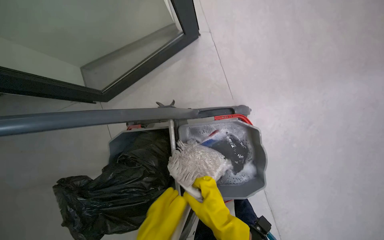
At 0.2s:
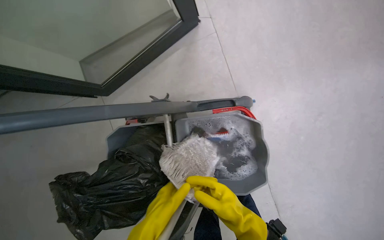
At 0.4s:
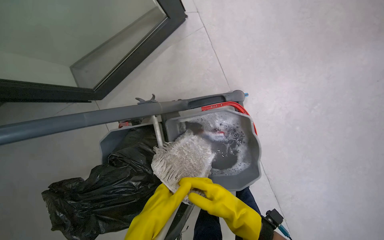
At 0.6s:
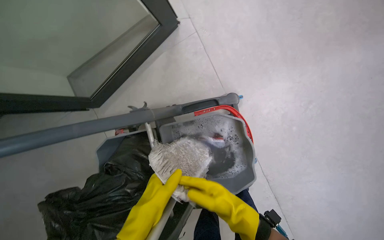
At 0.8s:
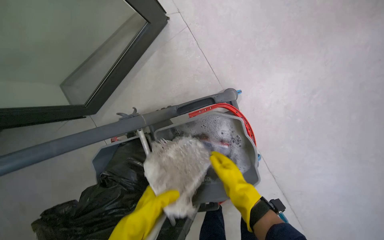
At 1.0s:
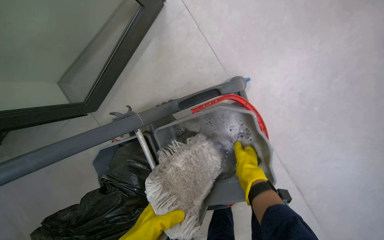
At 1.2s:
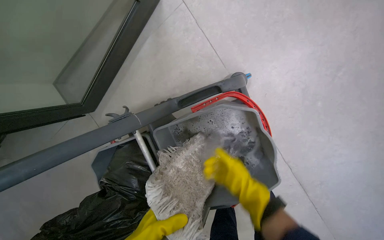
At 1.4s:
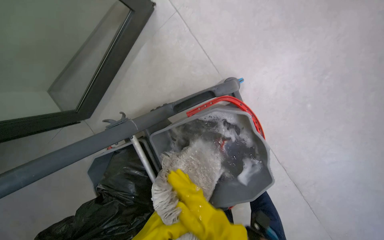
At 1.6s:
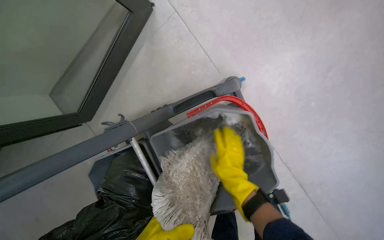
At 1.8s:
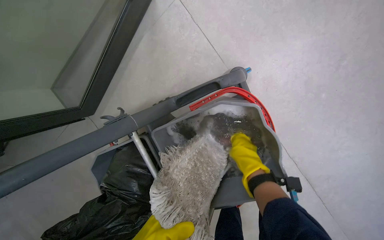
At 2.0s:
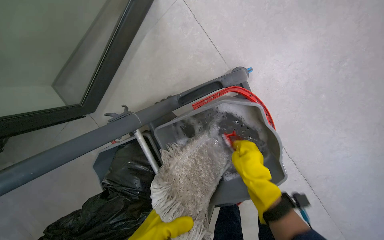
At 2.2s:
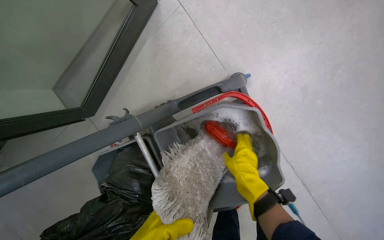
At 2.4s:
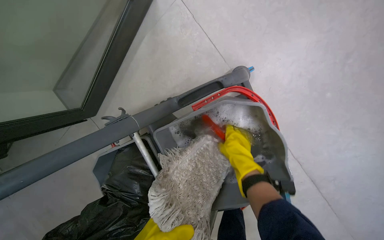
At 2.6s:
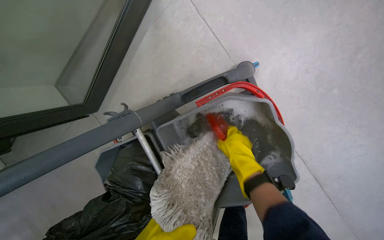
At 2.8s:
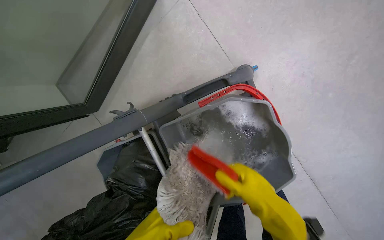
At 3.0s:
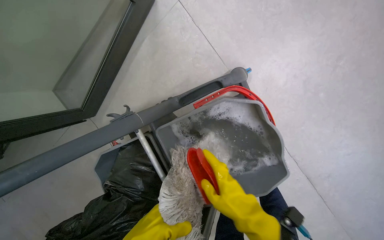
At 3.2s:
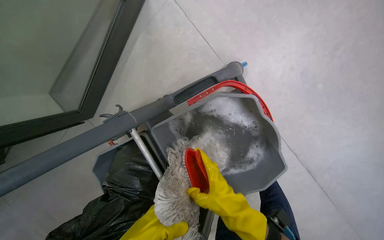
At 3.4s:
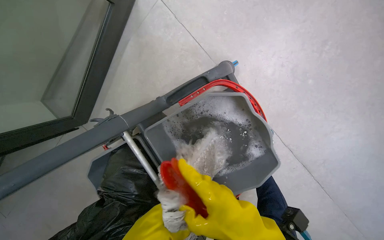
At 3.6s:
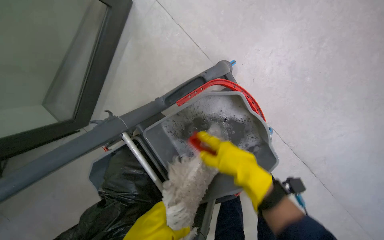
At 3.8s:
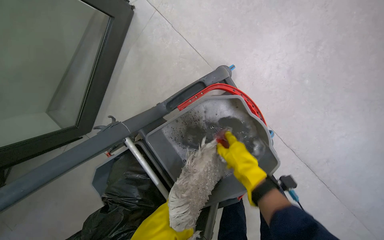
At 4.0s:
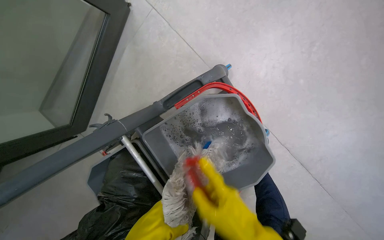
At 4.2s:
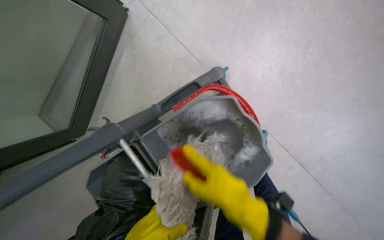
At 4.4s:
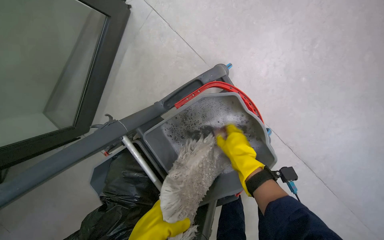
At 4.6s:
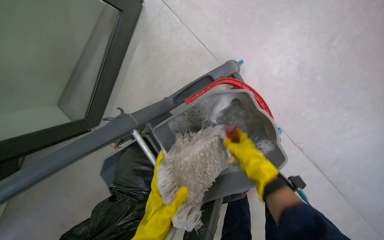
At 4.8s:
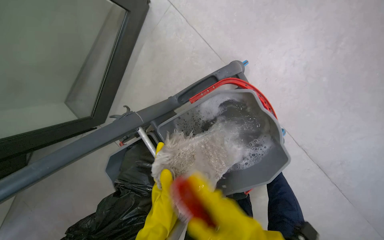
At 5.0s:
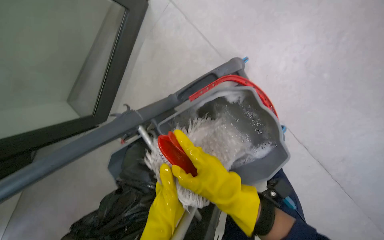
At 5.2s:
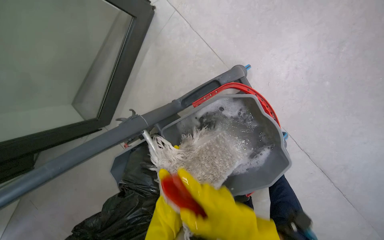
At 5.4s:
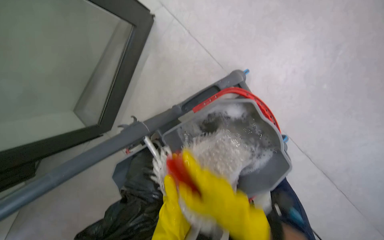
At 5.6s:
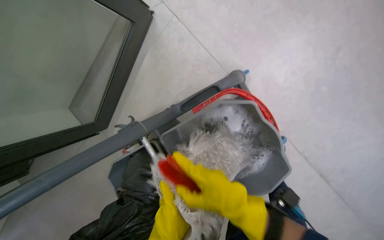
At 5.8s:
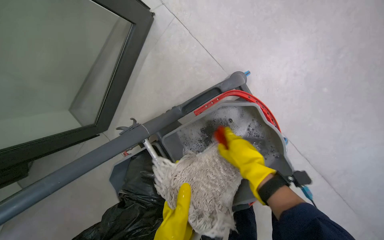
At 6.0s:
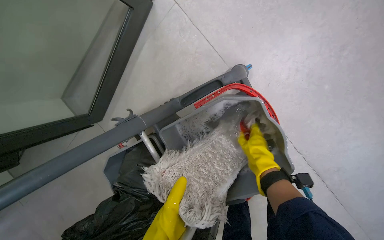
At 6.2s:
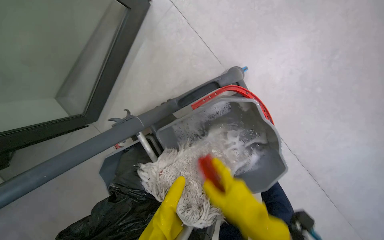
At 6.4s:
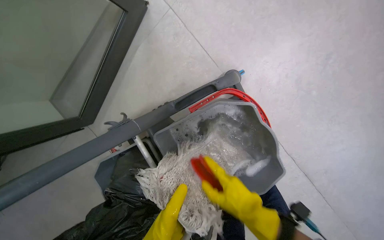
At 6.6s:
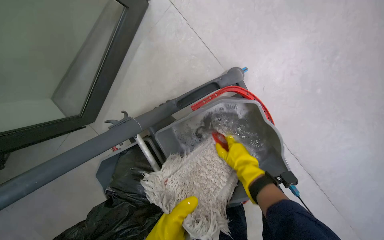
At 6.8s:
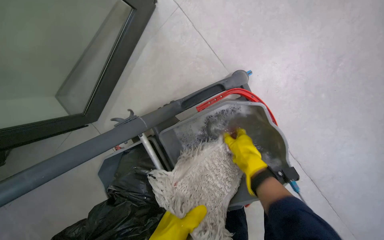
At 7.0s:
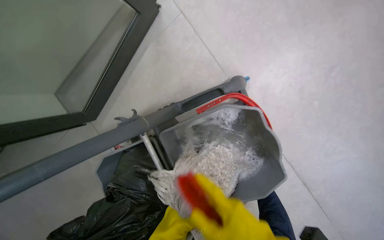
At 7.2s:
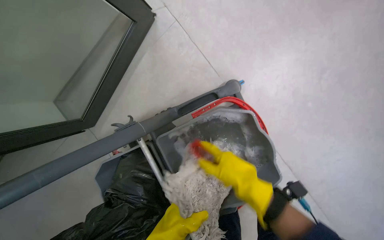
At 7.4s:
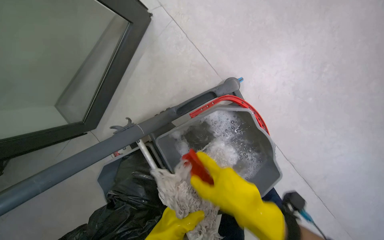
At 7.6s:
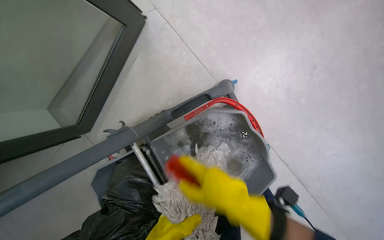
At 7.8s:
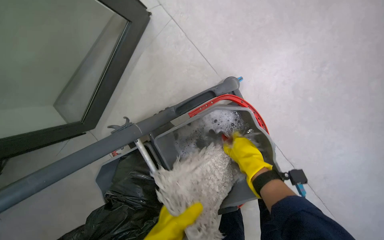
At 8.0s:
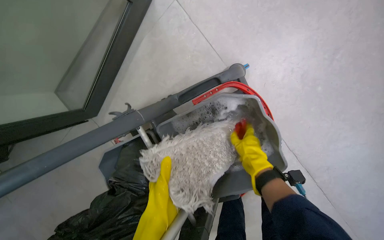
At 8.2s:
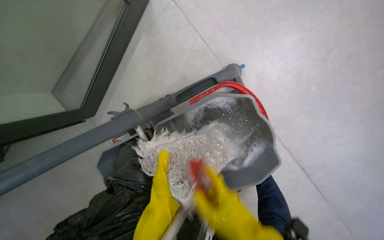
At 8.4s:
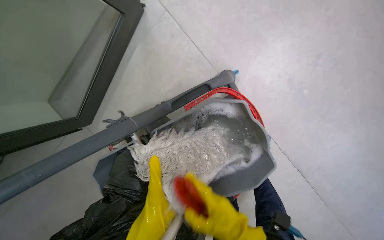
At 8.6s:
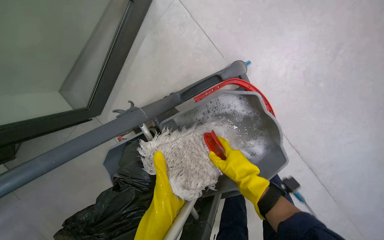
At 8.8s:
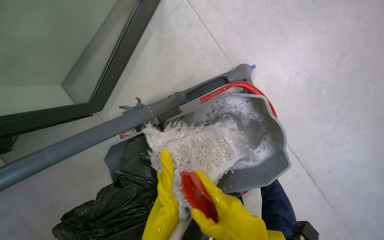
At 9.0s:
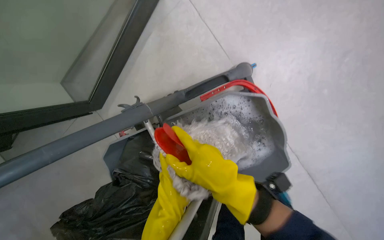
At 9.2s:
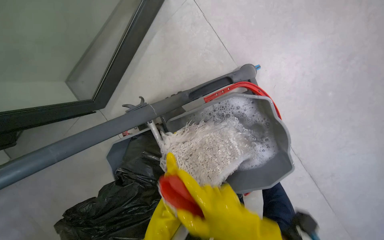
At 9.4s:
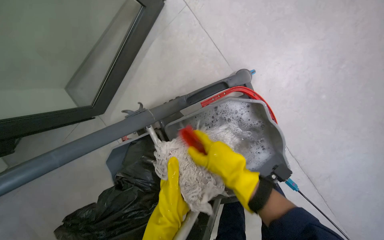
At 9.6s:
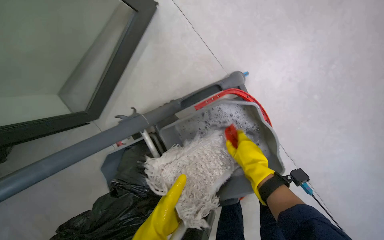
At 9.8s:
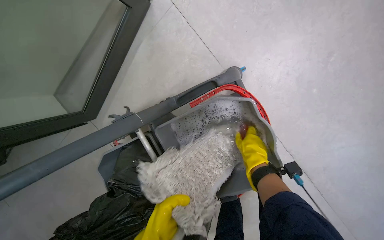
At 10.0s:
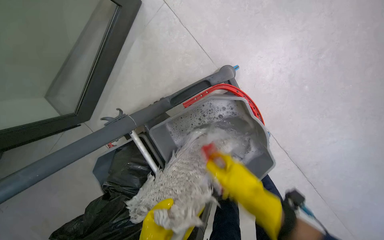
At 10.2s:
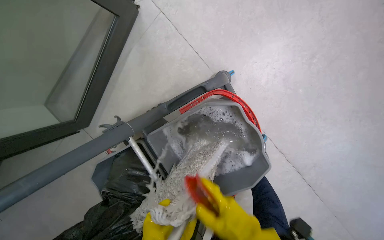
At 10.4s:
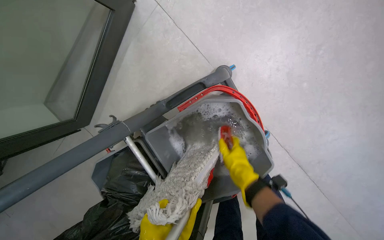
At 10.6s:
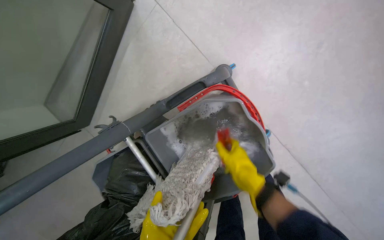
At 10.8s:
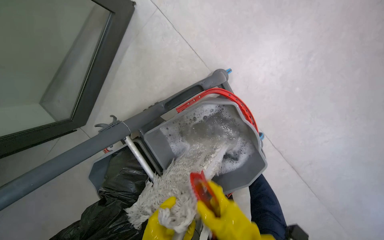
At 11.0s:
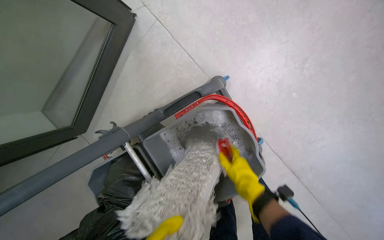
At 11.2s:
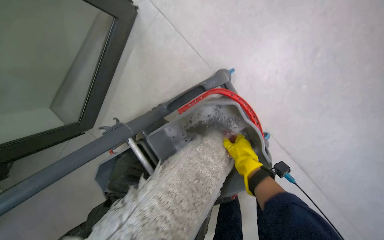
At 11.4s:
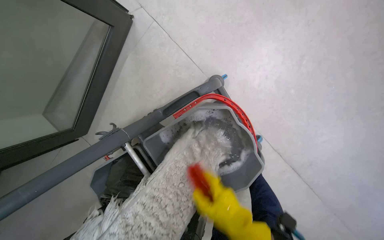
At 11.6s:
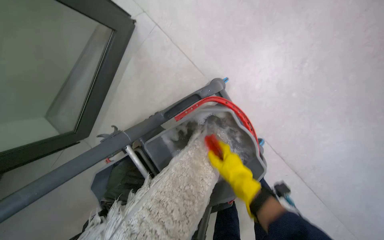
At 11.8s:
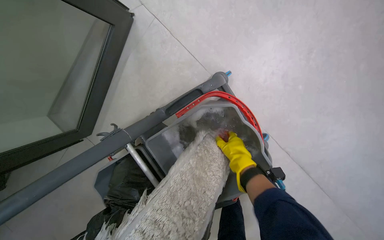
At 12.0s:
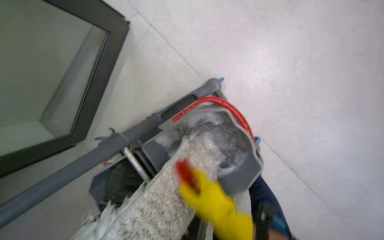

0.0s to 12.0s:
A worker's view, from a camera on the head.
Job: preparing cleaning supplies.
The whole recording: Cleaning mop head. The worker cleans and wrings the mop head in the cleaning bucket.
0.0s to 1.6s: The right hand swings nearer and farther, approximately 10 cm each way, with 2 reversals.
1.6s to 3.0s: The right hand is displaced nearer to the camera by some 15 cm.
3.0s to 4.4s: The right hand goes nearer and farther, approximately 15 cm each way, reversing 2 times.
6.0s to 7.6s: The right hand moves nearer and farther over about 20 cm, changing direction 4 times.
7.6s to 9.0s: The right hand goes down the picture and returns, some 15 cm each way.
9.0s to 10.4s: The right hand swings nearer and farther, approximately 20 cm each way, with 3 reversals.
10.4s to 12.0s: The right hand swings up and down the picture, about 15 cm each way, with 4 reversals.

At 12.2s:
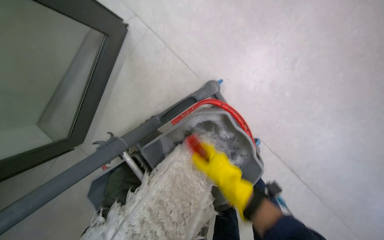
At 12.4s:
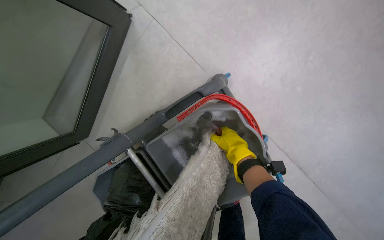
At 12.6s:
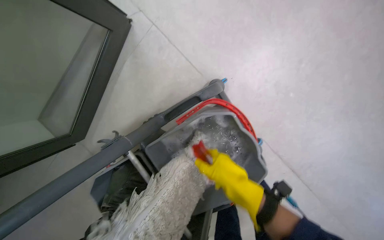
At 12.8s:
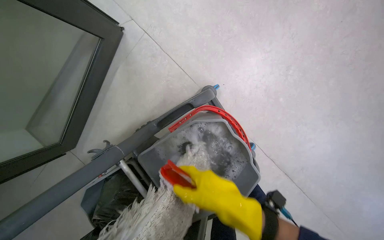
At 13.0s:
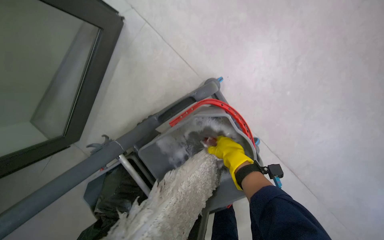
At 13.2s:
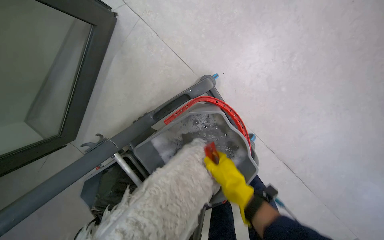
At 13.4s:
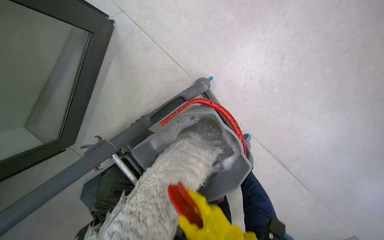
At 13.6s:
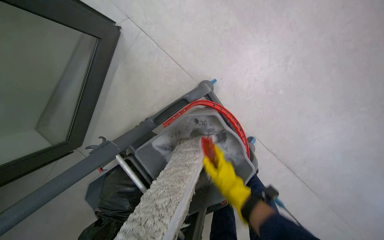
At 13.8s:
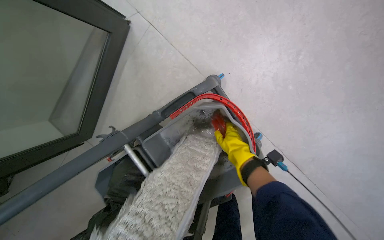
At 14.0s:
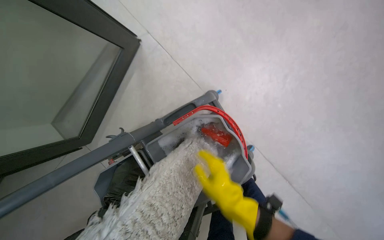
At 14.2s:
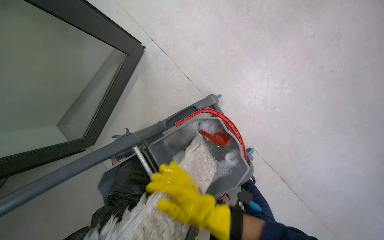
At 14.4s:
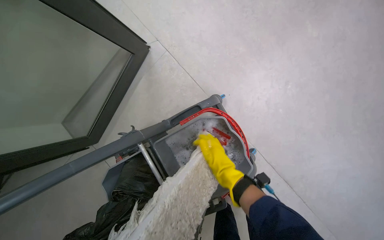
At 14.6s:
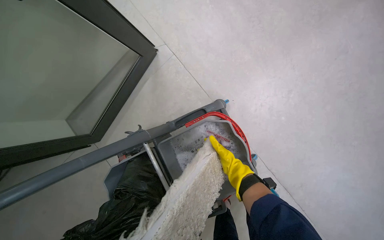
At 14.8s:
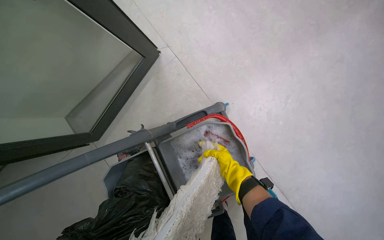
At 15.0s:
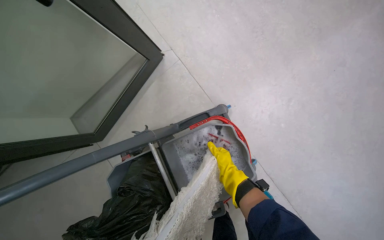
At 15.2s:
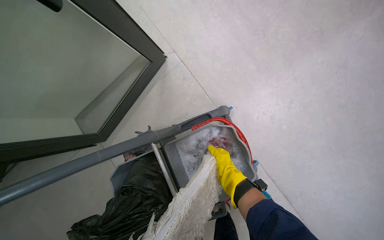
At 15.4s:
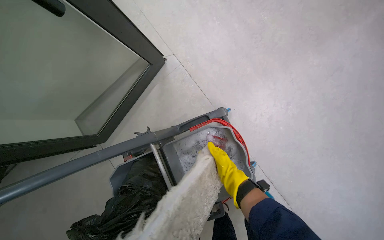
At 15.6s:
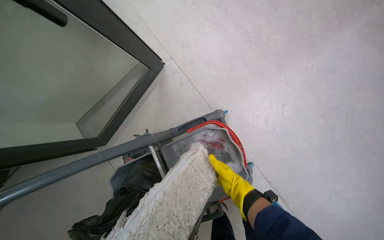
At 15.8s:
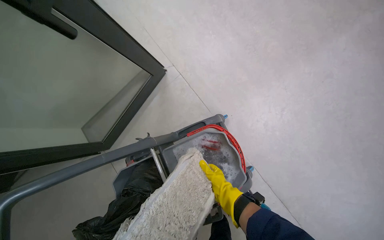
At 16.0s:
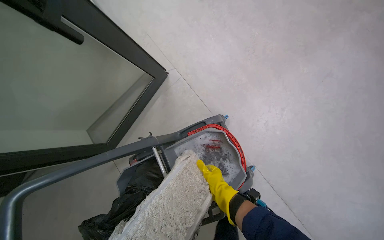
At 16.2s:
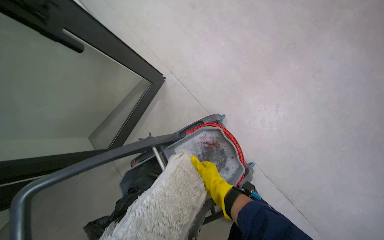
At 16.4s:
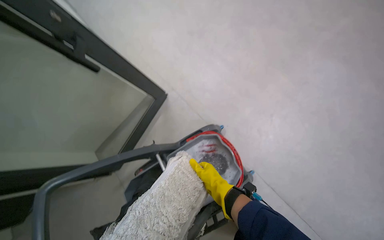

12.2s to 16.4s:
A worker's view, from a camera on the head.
Job: preparing cleaning supplies.
The whole recording: Cleaning mop head. The worker cleans and wrings the mop head in the cleaning bucket.
12.2s to 13.6s: The right hand goes up and down the picture, roughly 20 cm each way, reversing 2 times.
13.6s to 15.0s: The right hand goes nearer and farther, about 20 cm each way, reversing 3 times.
15.0s to 16.4s: The view tilts roughly 15 degrees upward. The right hand is displaced nearer to the camera by approximately 25 cm.

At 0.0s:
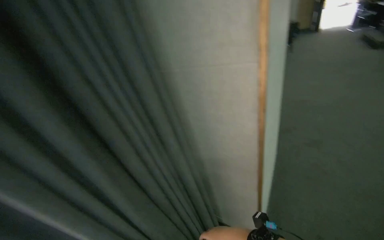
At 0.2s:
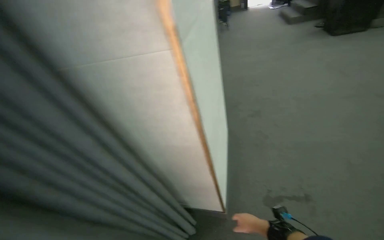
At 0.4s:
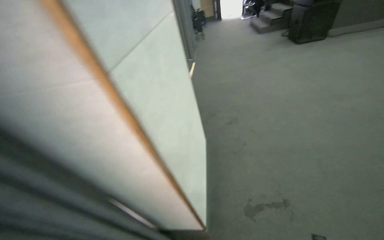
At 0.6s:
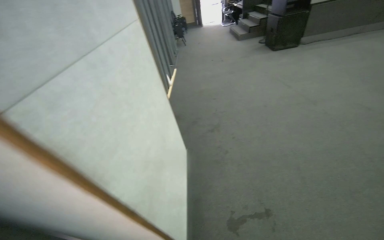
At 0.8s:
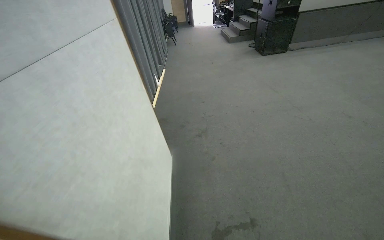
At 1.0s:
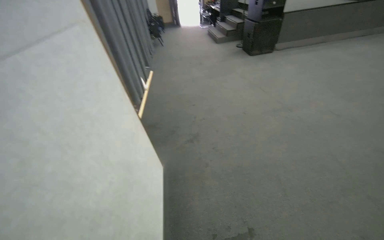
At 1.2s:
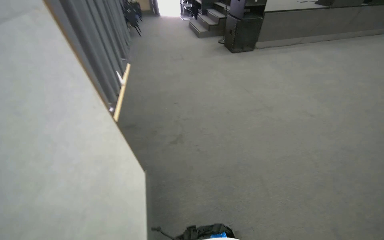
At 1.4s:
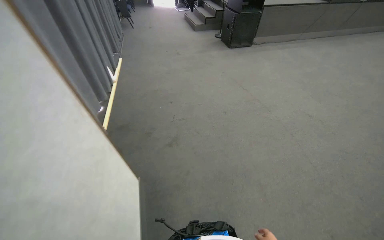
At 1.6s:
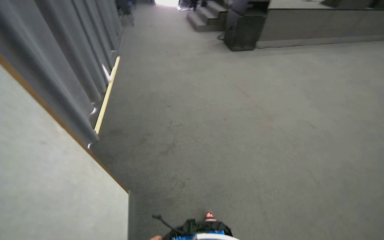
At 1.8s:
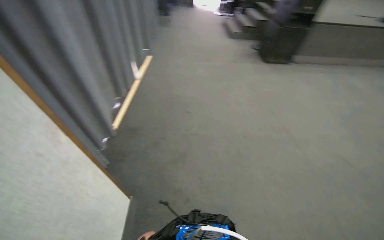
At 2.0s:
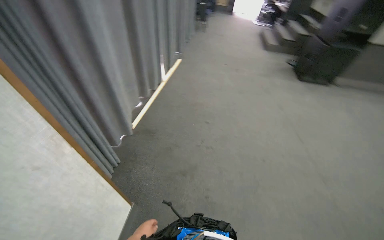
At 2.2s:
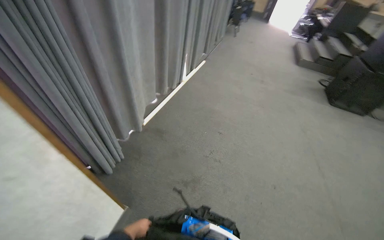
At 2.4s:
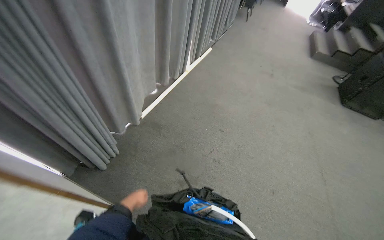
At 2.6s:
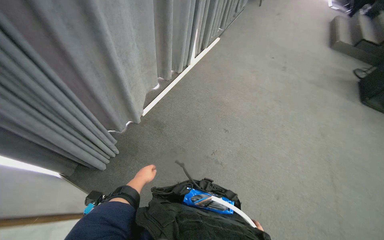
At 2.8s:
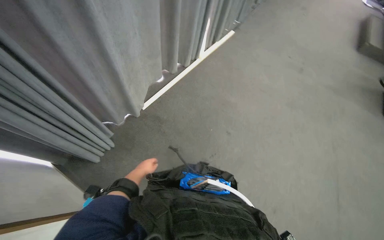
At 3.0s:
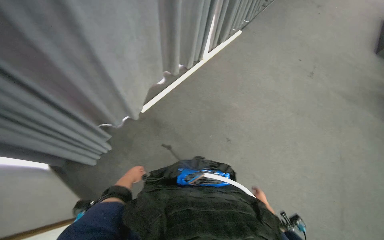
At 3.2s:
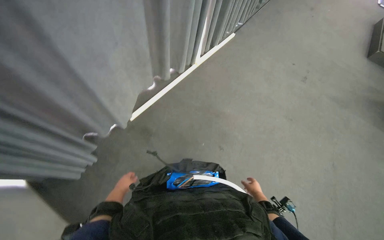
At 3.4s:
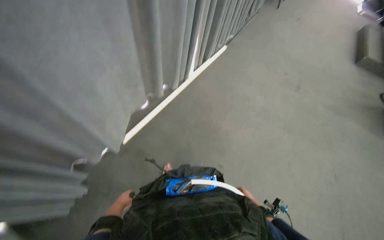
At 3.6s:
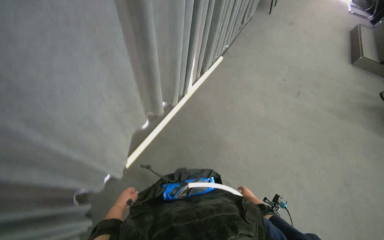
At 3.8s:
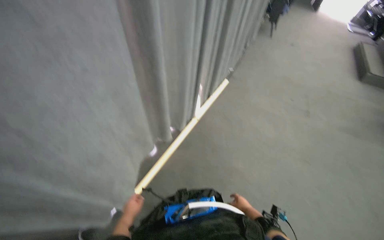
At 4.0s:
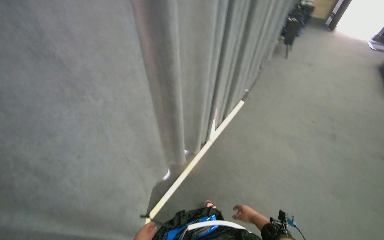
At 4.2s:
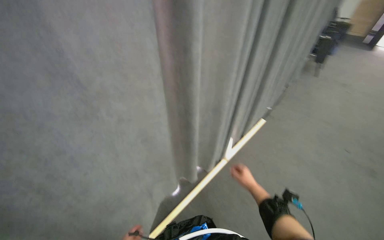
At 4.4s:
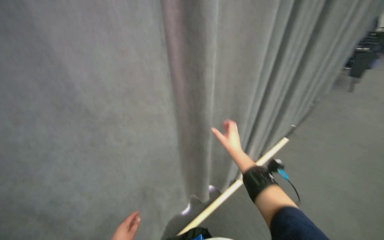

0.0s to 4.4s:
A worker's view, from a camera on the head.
Job: organizing items.
The whole recording: Adjusting room curtains. The worker adjusts the room curtains by opening and closing them.
0.0s to 1.4s: The camera travels some 70 cm. The head rotates roughly 30 degrees to the right.
1.4s to 3.0s: The head travels approximately 1 m. The wearer looks about 55 degrees further to the left.
3.0s to 4.4s: The wearer moves roughly 80 cm. The view swings about 20 degrees to the left. The view tips upward by about 20 degrees.
